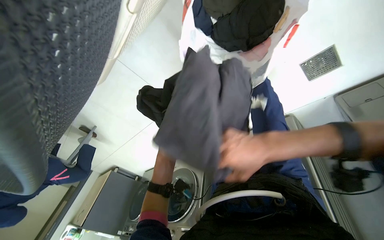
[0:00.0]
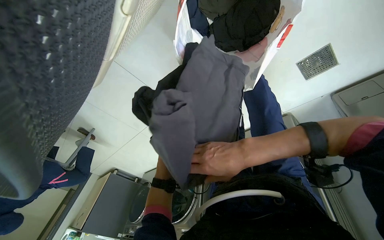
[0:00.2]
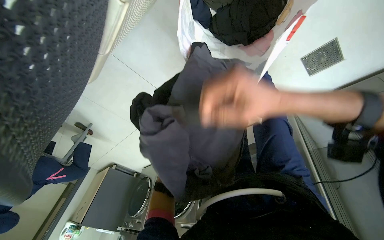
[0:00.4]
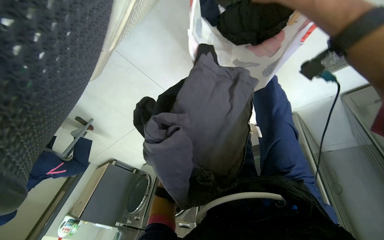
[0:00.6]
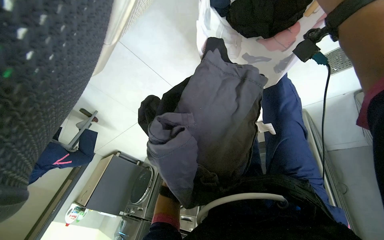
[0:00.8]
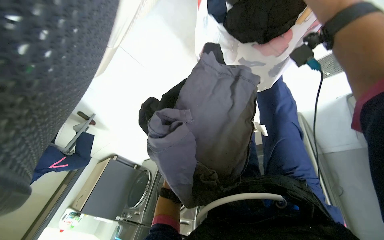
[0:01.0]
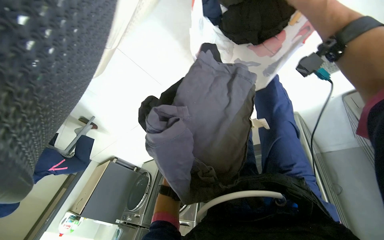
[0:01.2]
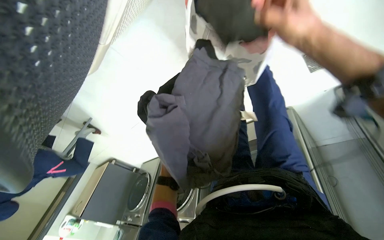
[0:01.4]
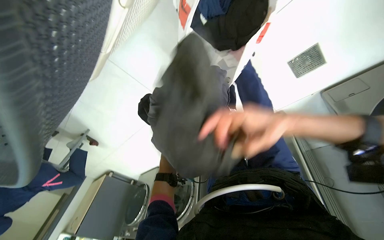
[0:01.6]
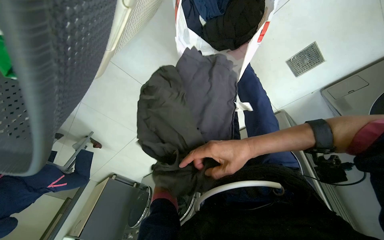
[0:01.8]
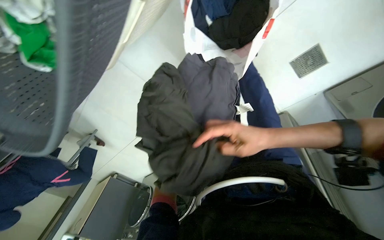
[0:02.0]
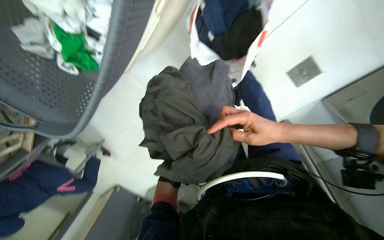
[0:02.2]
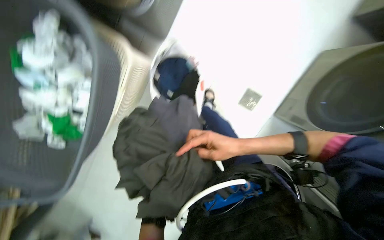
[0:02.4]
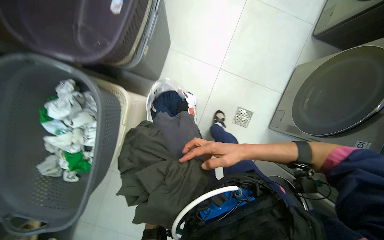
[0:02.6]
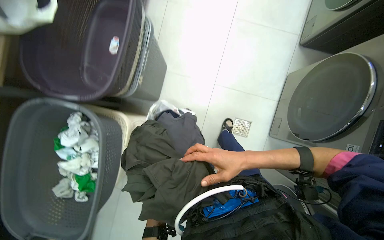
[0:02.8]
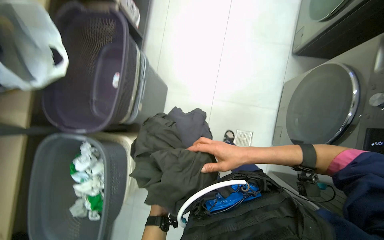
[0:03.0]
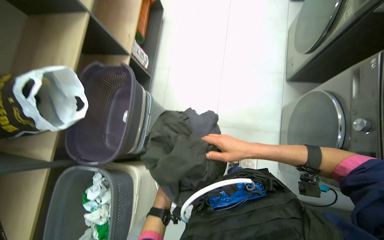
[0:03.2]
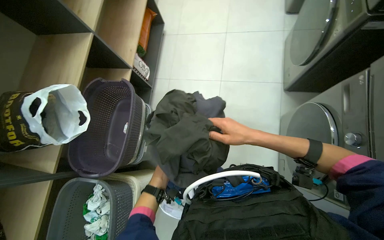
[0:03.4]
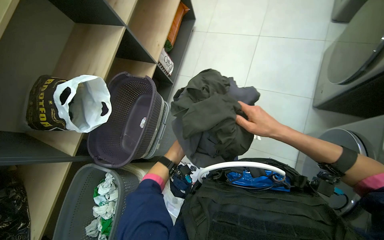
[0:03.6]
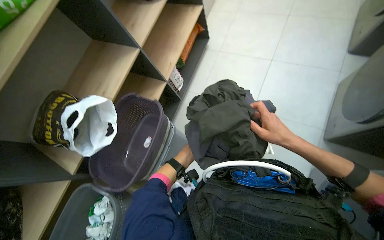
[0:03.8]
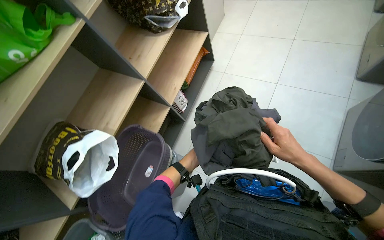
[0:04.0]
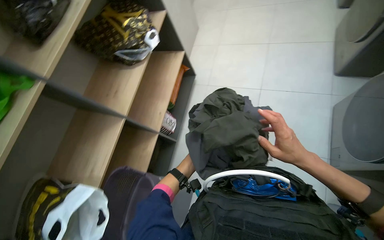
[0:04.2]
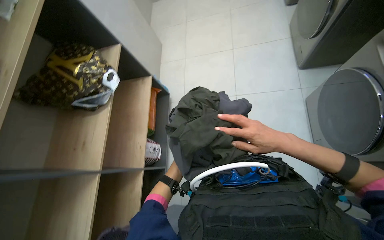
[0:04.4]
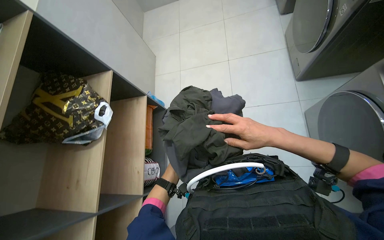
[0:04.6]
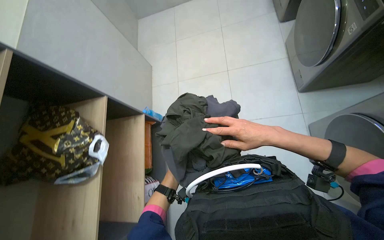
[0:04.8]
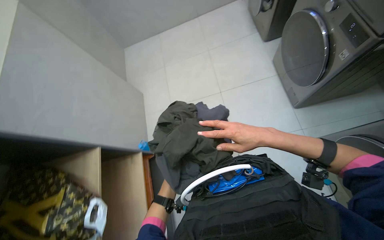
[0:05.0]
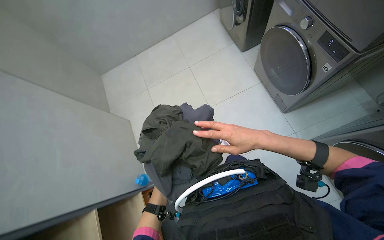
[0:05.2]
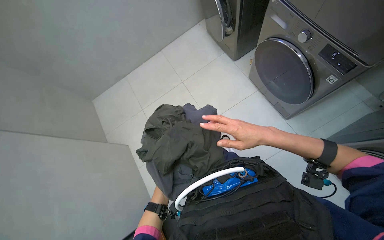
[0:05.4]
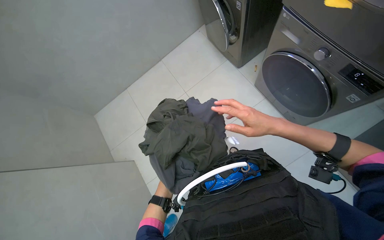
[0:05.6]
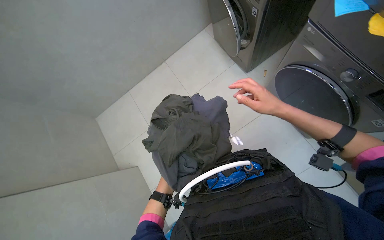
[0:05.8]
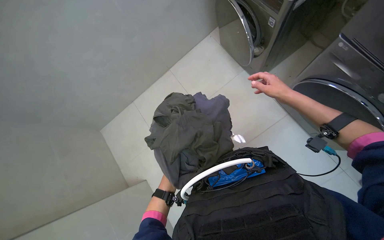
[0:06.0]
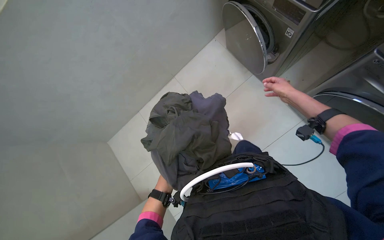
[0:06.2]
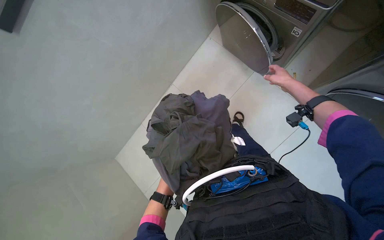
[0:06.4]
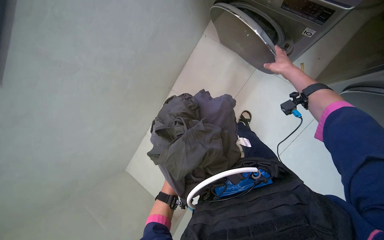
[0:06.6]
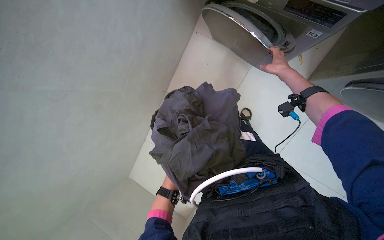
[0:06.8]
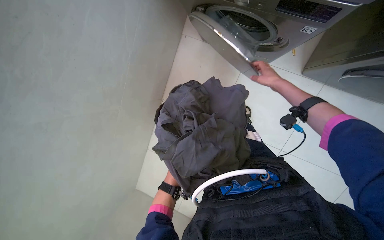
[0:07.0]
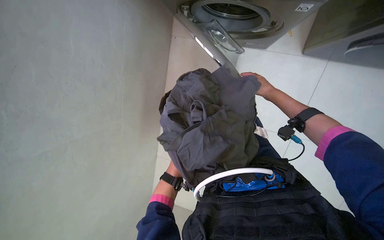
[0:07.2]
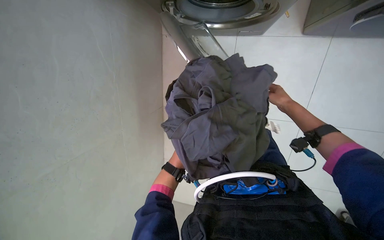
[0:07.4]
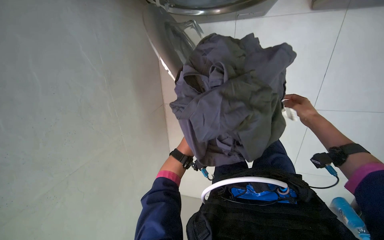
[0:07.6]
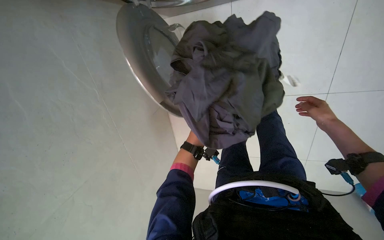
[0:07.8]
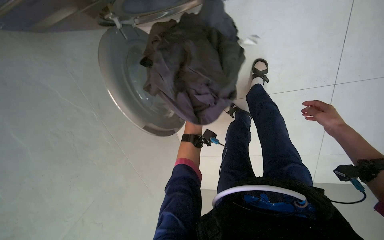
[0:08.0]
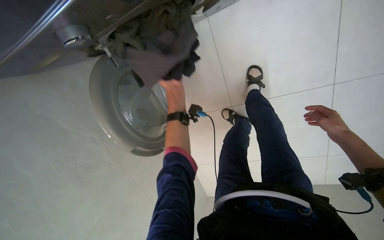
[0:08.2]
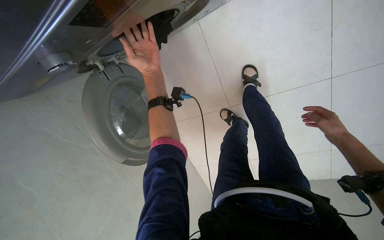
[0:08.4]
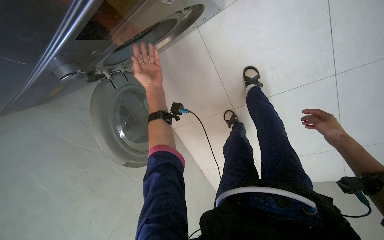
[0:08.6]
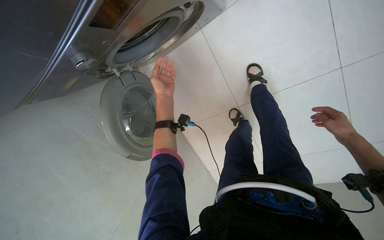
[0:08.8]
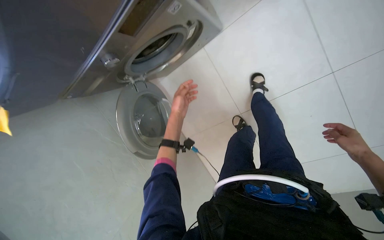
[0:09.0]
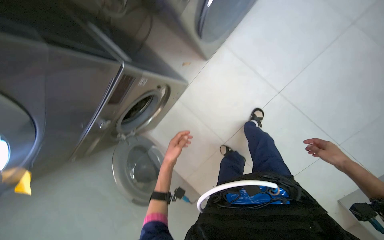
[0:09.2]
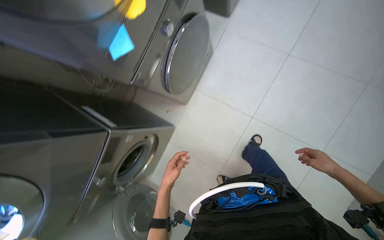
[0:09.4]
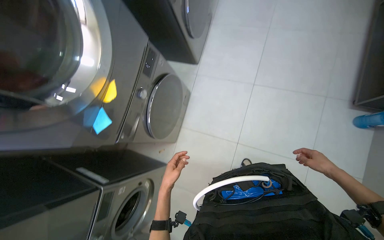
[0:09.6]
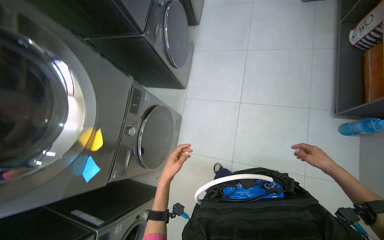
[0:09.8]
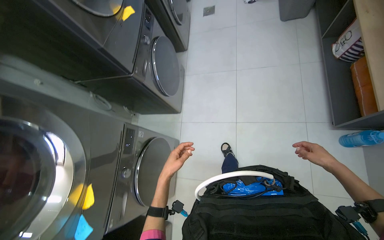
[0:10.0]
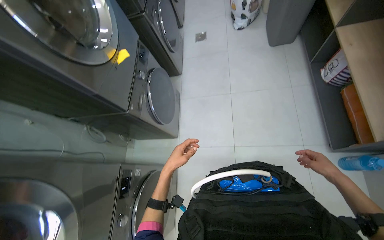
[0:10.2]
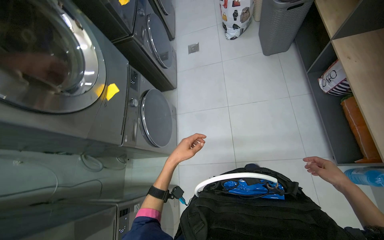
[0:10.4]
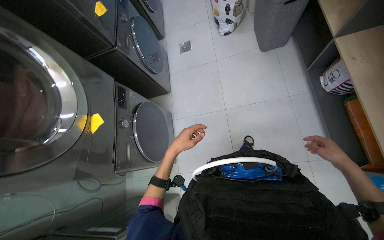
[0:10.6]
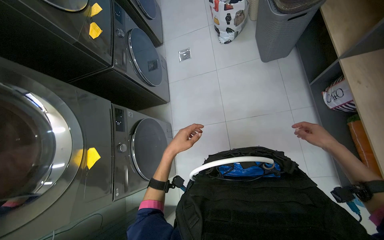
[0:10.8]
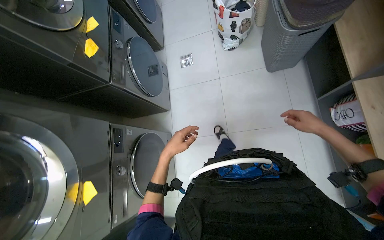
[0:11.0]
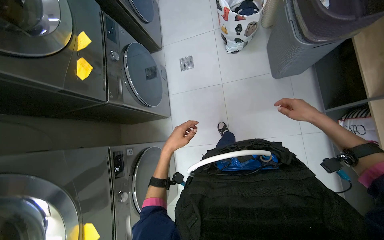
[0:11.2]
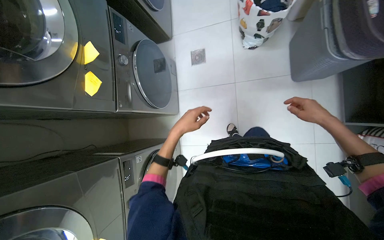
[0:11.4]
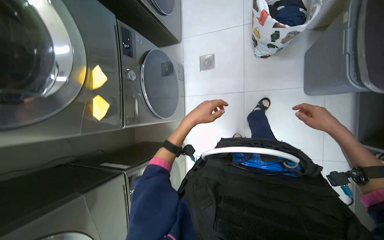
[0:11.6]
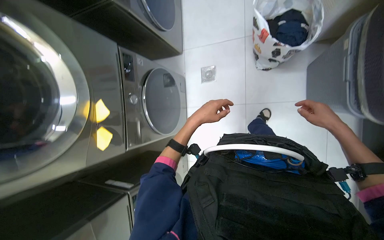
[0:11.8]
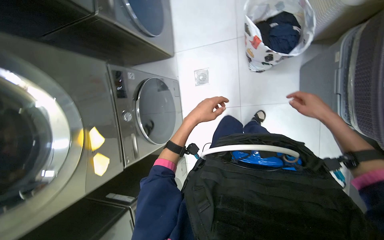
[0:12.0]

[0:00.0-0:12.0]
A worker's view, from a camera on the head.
Job: managing laundry.
The whole recording: Sorting laundry into basket. The worker sorts clothes from a bag into a laundry basket.
0:04.4 to 0:06.0: The camera is carried about 80 cm.
0:06.0 to 0:07.6: The head turns to the left by roughly 20 degrees.
0:07.6 to 0:09.0: The camera sweeps to the left, by some 25 degrees. The view tips upward by roughly 15 degrees. The scene turns approximately 25 degrees counterclockwise in the picture.
0:09.0 to 0:10.4: The head travels approximately 1 m. The view tilts approximately 60 degrees upward. The scene rotates counterclockwise by about 60 degrees.
0:10.4 to 0:12.0: The wearer moves roughly 1.5 m. The view tips downward by roughly 25 degrees.

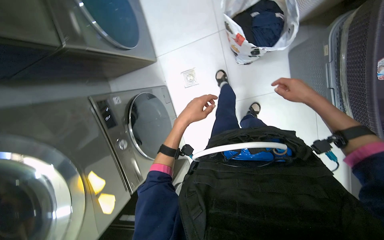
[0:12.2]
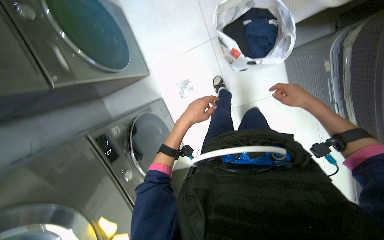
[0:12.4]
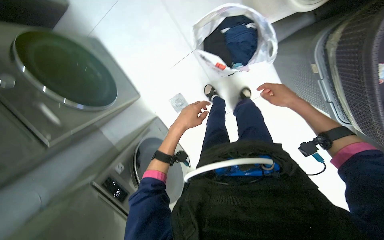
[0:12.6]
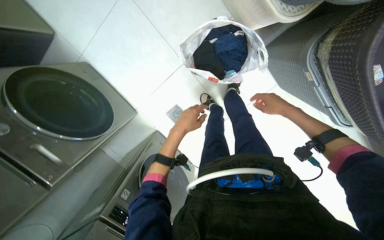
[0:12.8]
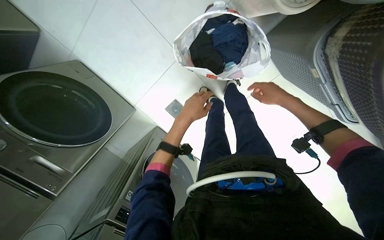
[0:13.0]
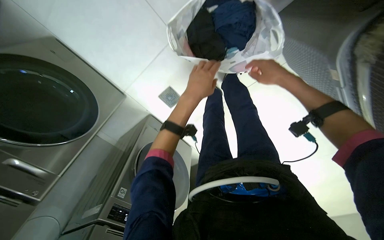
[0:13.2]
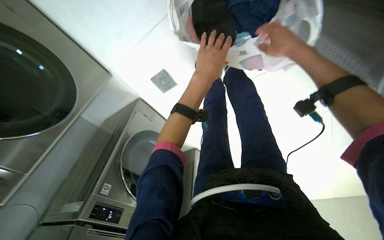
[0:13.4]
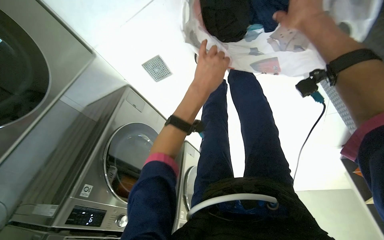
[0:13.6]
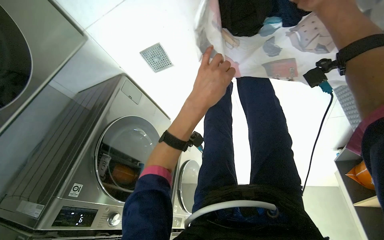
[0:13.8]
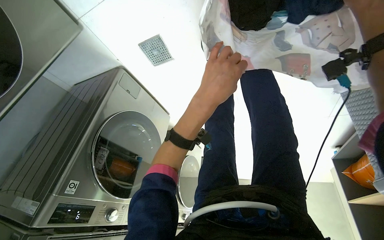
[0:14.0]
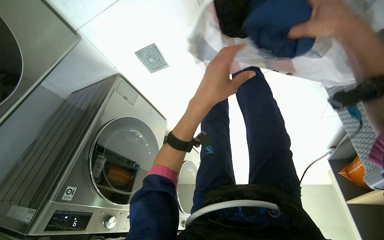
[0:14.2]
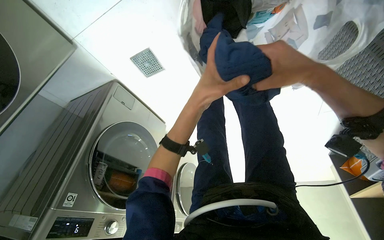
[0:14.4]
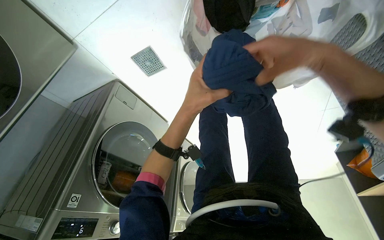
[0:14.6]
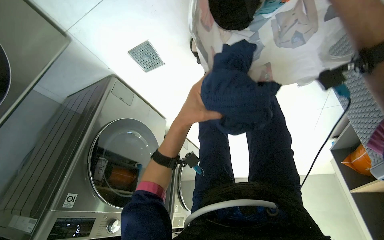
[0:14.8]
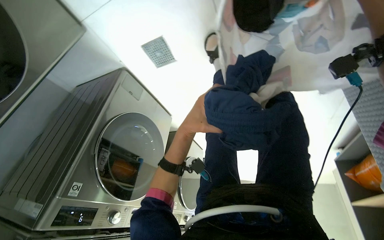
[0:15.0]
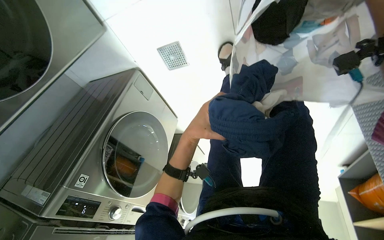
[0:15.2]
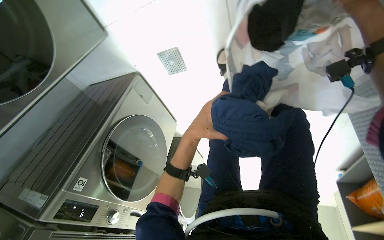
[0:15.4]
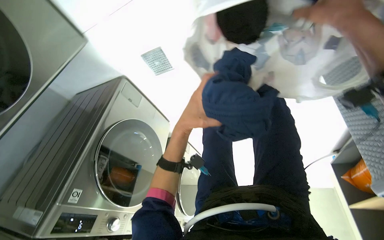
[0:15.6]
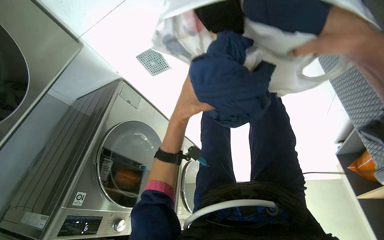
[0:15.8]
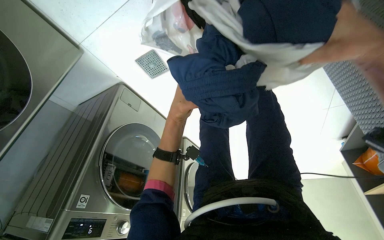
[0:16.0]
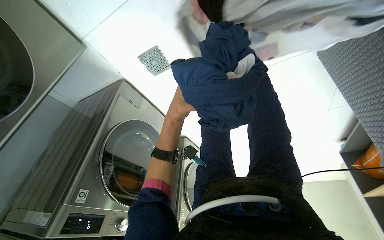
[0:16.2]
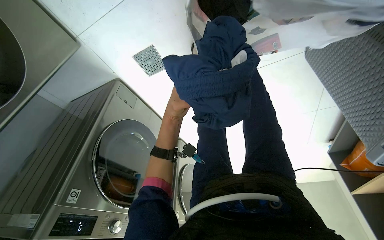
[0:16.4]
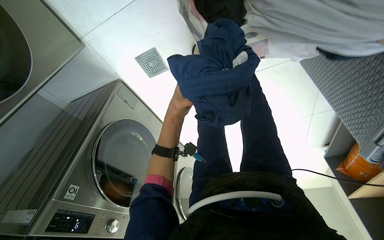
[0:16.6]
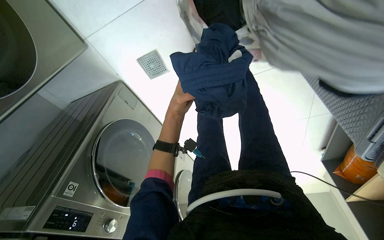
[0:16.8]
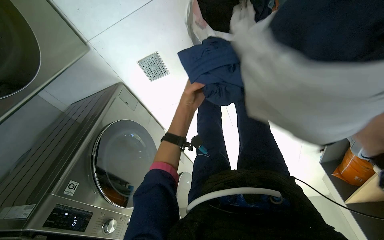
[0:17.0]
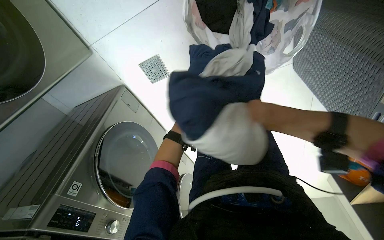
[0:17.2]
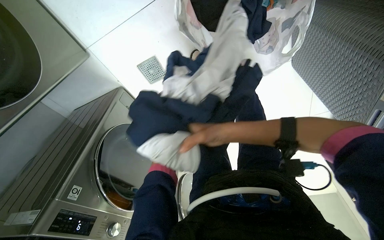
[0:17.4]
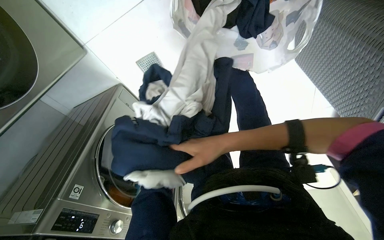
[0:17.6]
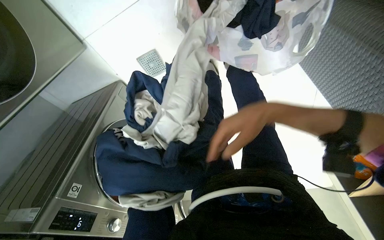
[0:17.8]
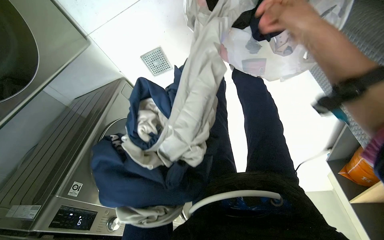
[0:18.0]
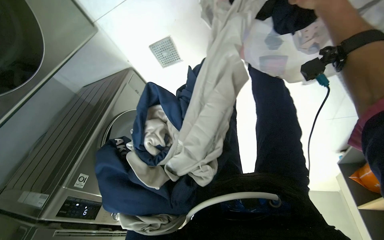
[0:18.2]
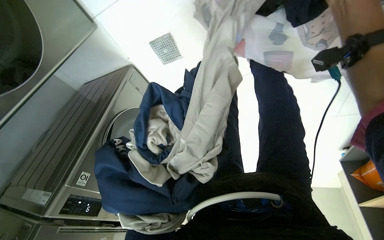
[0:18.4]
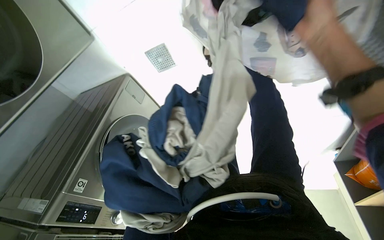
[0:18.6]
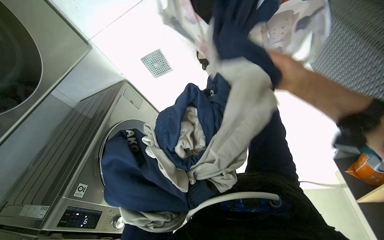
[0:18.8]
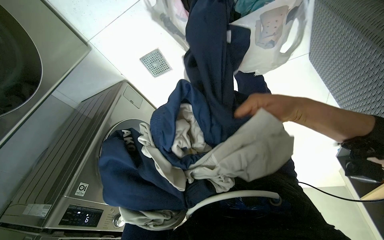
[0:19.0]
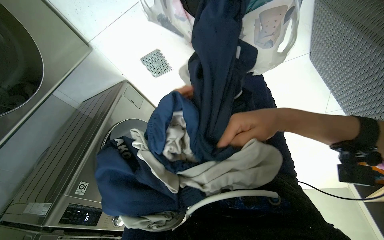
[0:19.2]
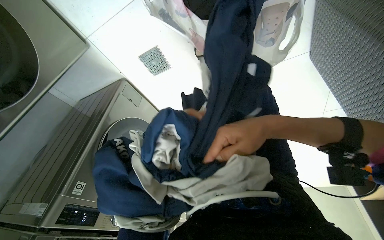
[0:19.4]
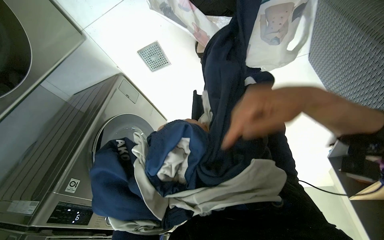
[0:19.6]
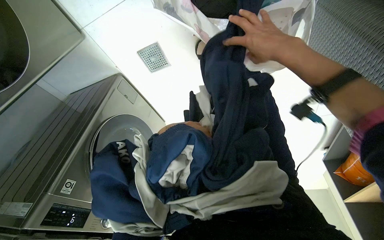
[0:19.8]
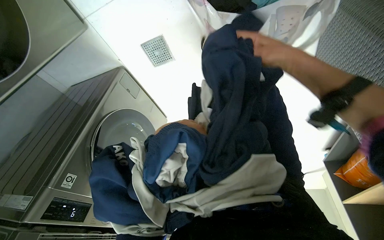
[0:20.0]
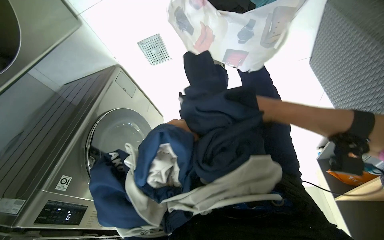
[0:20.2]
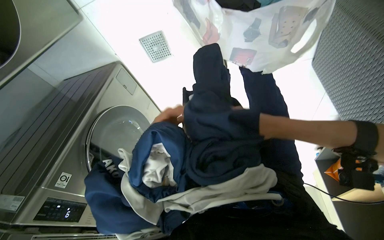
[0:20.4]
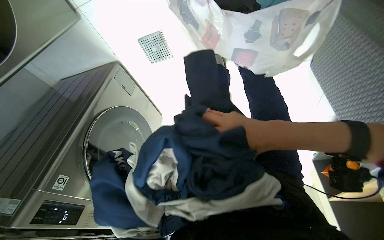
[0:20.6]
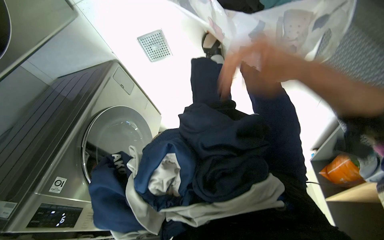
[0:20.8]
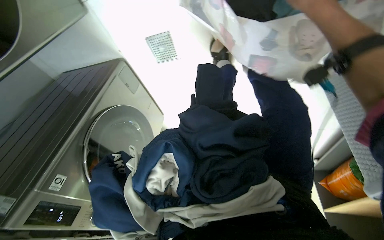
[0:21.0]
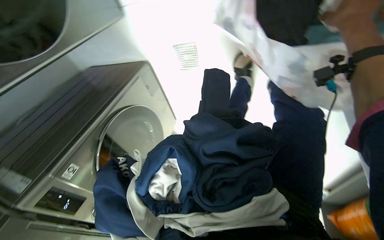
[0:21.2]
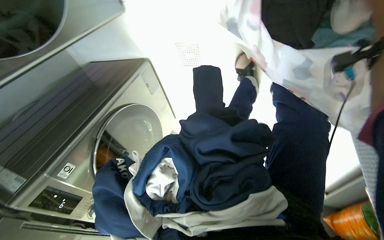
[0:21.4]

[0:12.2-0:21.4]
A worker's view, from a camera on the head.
Job: managing laundry.
The whole recording: Sorting laundry into basket. The worker sorts clothes from a bag into a laundry basket.
0:12.2 to 0:13.8: The wearer moves approximately 80 cm. The wearer looks some 20 degrees further to the right. The view tips downward by some 40 degrees.
0:13.8 to 0:15.2: The left hand shifts roughly 15 cm farther from the camera and down the picture.
